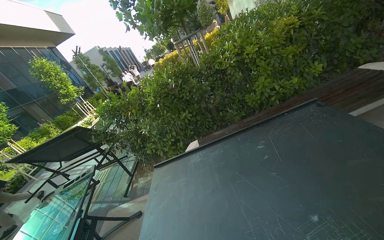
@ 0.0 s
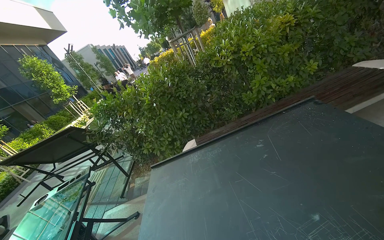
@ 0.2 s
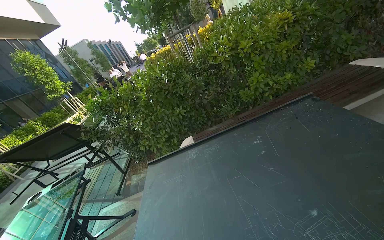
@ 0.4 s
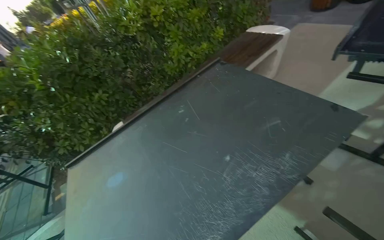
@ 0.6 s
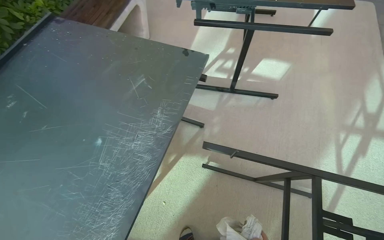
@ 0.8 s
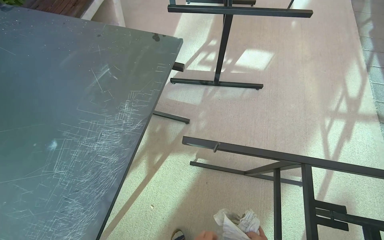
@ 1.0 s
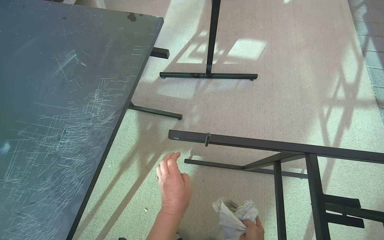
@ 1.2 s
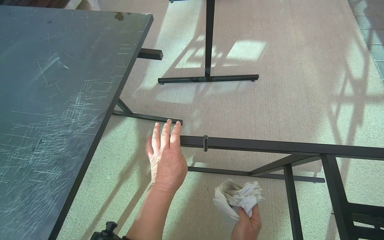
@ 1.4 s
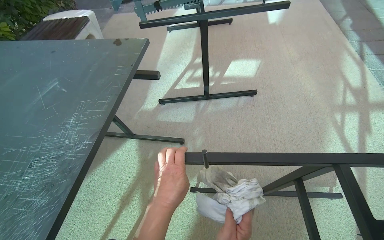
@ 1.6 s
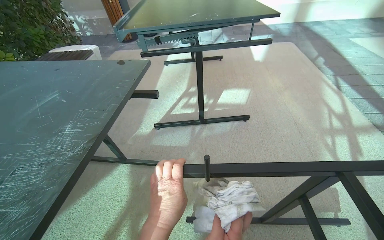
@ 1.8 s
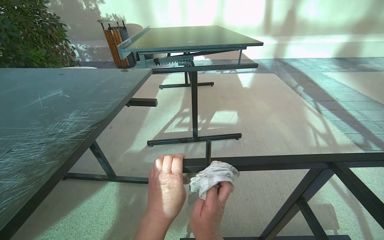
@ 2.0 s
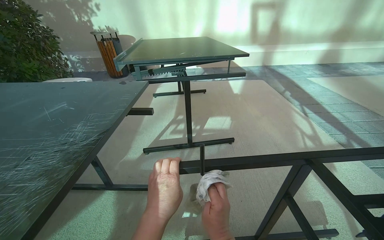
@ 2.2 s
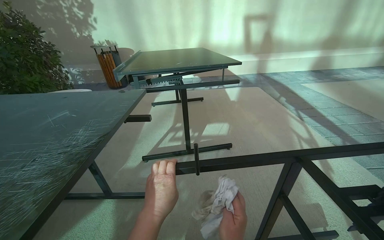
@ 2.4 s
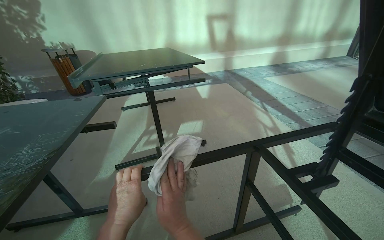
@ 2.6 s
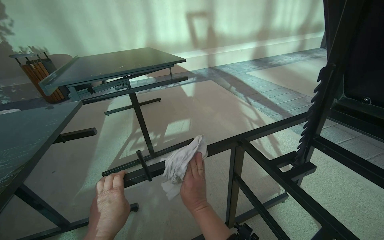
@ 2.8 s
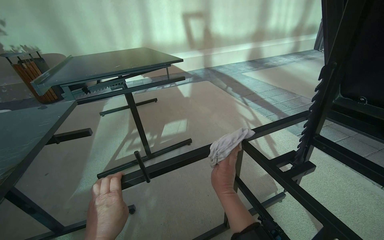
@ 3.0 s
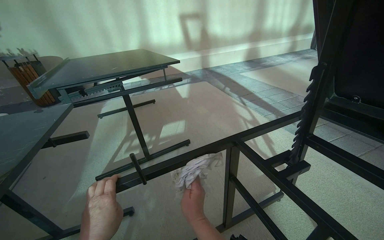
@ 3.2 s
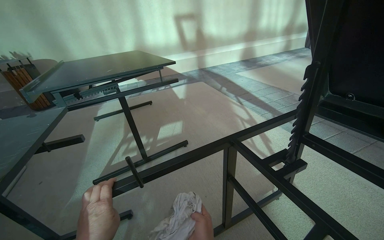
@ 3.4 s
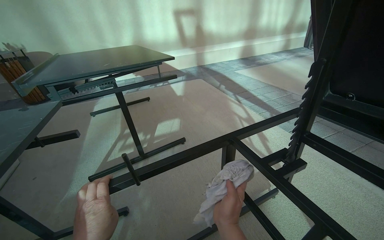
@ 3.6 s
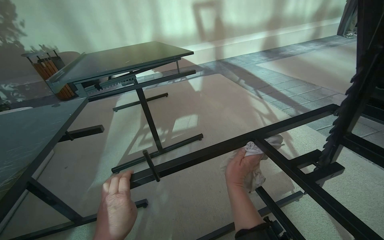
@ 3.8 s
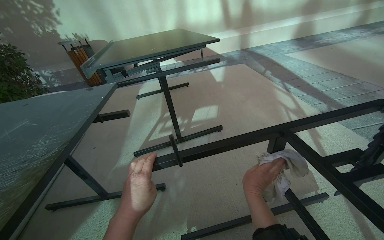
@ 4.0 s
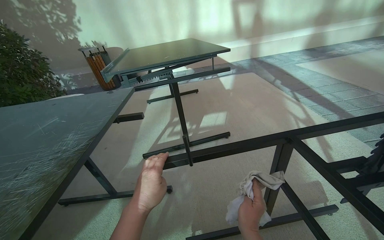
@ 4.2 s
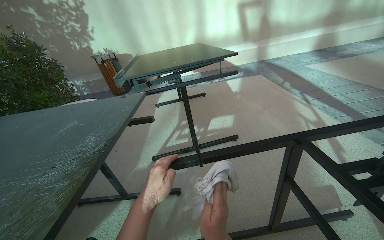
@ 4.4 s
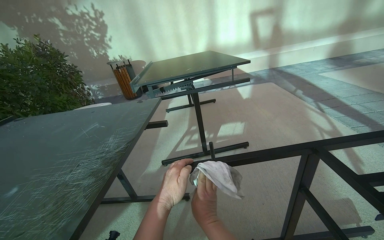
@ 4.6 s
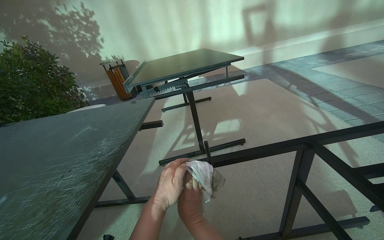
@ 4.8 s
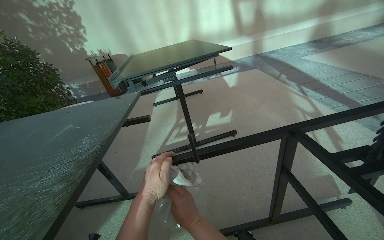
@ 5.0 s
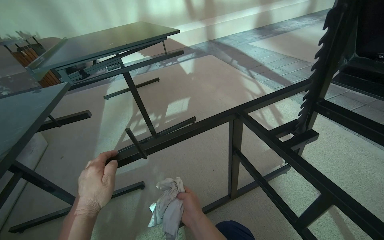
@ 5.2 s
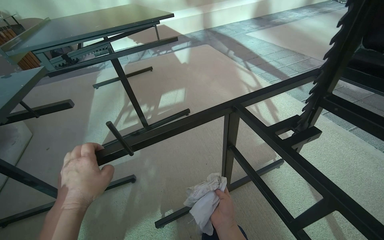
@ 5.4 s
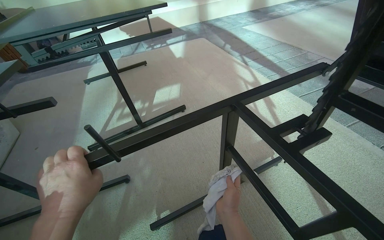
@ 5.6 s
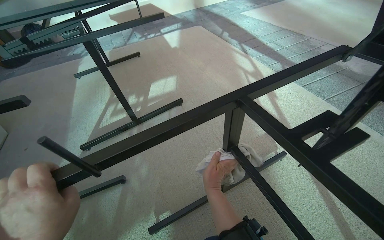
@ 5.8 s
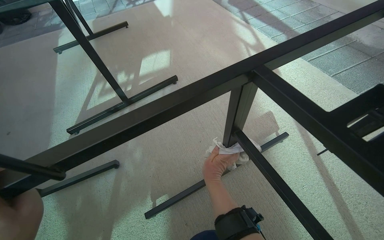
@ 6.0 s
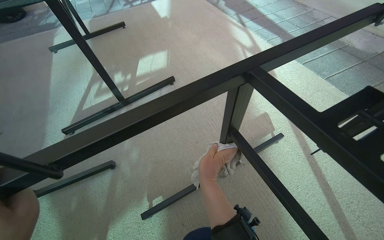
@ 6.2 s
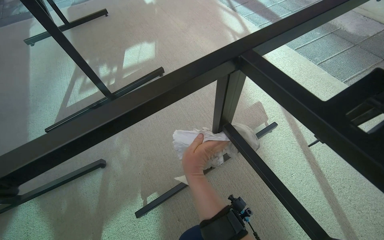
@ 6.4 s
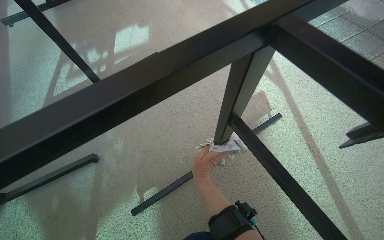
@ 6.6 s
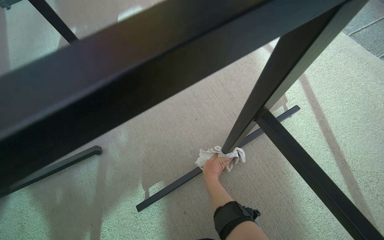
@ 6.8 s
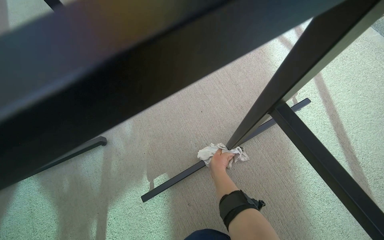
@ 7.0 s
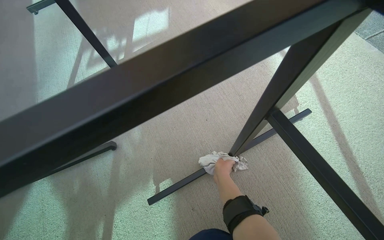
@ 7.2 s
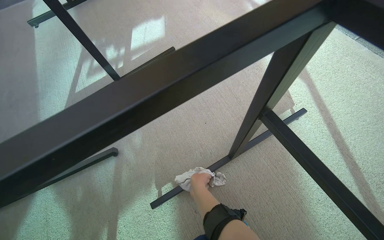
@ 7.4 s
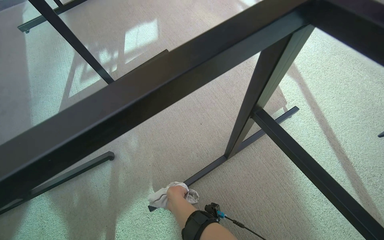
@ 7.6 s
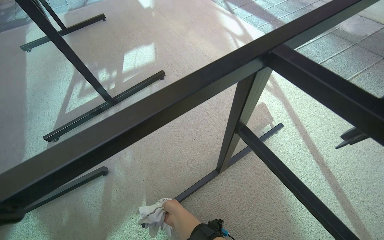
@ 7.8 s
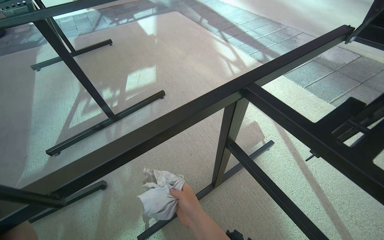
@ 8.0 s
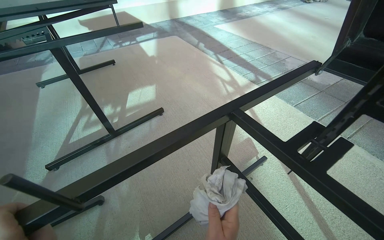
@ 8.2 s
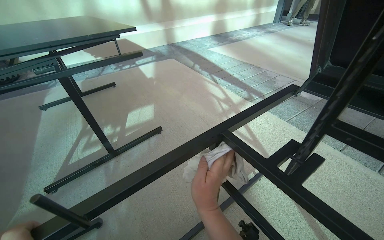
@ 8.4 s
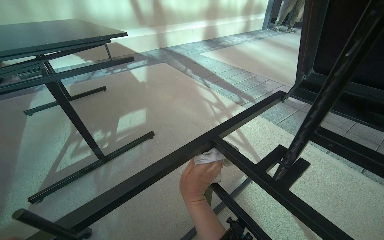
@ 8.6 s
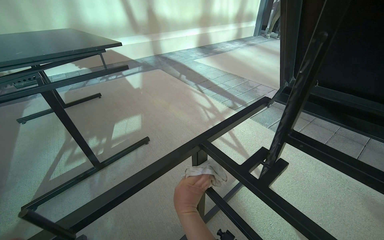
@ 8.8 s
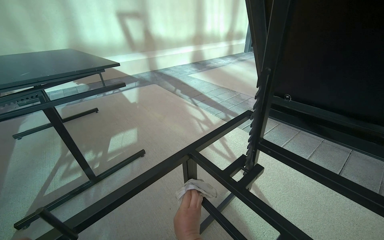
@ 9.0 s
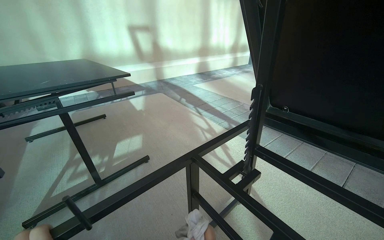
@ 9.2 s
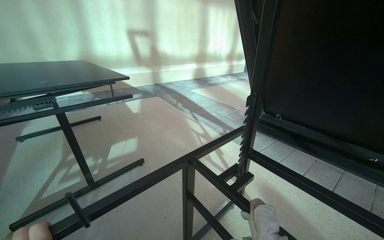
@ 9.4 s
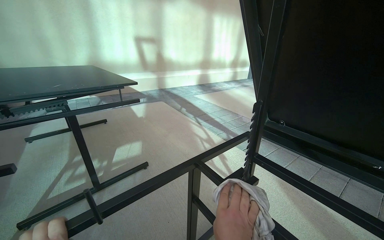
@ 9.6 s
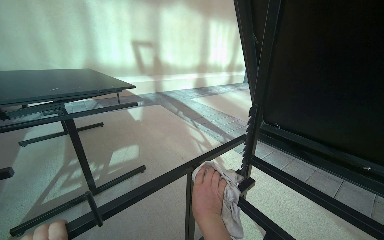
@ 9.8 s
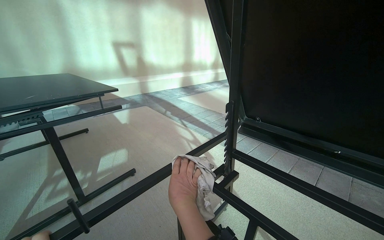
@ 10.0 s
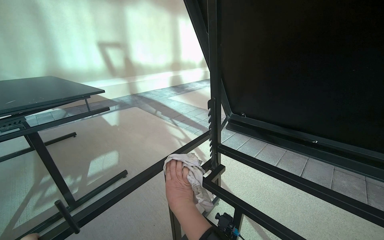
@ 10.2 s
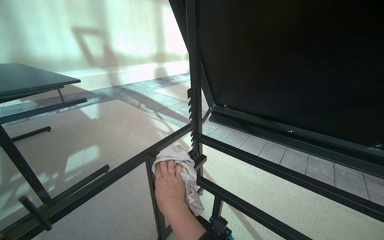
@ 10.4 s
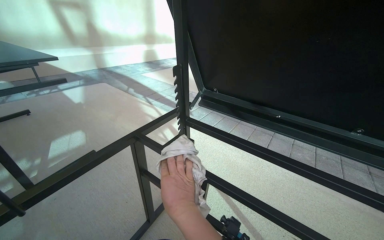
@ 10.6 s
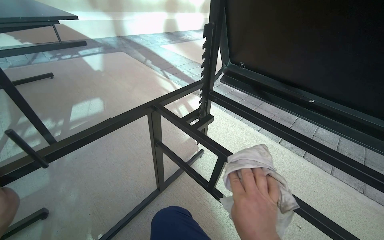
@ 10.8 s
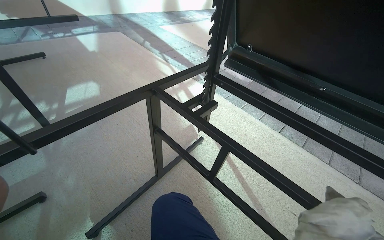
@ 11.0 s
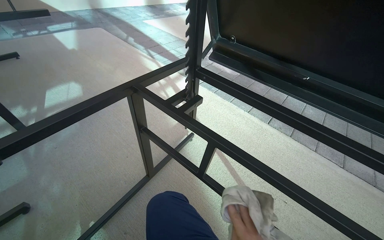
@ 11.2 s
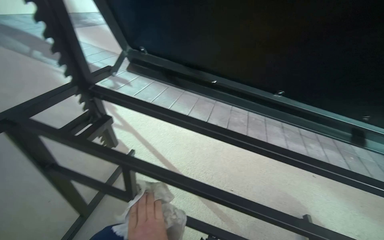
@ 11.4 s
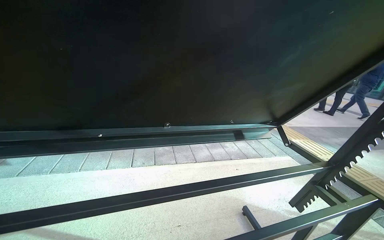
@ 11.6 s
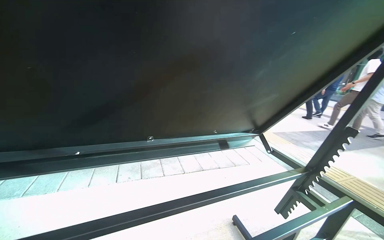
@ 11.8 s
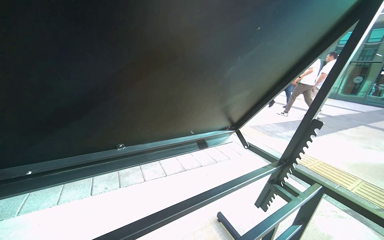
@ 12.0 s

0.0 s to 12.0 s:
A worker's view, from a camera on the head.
Job: wiping surfaces.
The whole recording: Wiping outdoor table frame and underside. The worker wipes the frame and underside of an outdoor table with a cloth.
0.0 to 1.6 s: The wearer moves roughly 50 cm. The wearer looks about 70 degrees further to the right.
1.6 to 3.0 s: The wearer's head swings some 25 degrees to the right. The camera pitches upward, by roughly 25 degrees.
3.0 to 4.4 s: The camera sweeps to the left, by about 15 degrees.
4.4 to 6.0 s: The head turns to the right by approximately 20 degrees. The view tilts about 20 degrees downward. The right hand moves farther from the camera, roughly 25 cm.
6.0 to 7.6 s: The right hand travels to the left and down the picture by some 20 cm.
7.6 to 9.0 s: The view tilts about 30 degrees upward.
10.4 to 12.0 s: The head rotates roughly 35 degrees to the right.

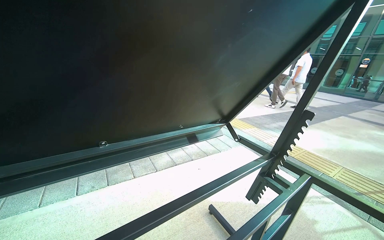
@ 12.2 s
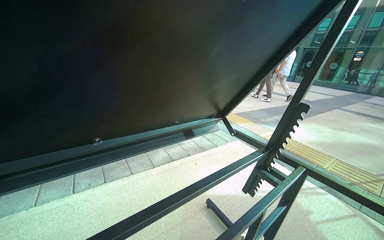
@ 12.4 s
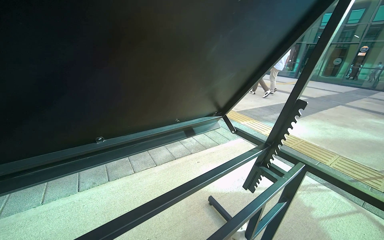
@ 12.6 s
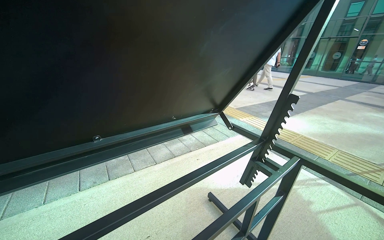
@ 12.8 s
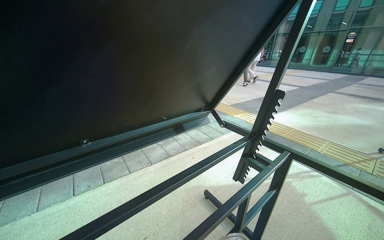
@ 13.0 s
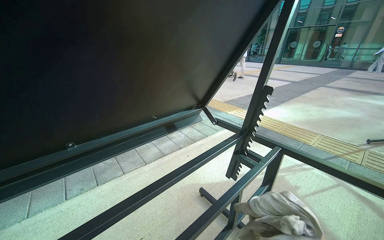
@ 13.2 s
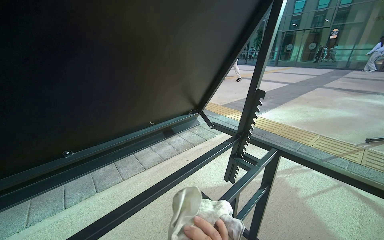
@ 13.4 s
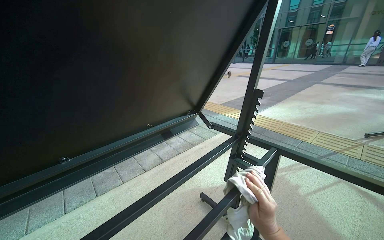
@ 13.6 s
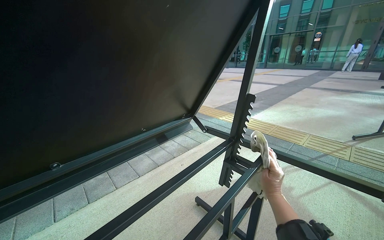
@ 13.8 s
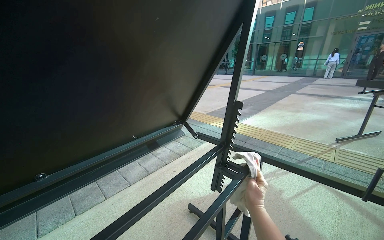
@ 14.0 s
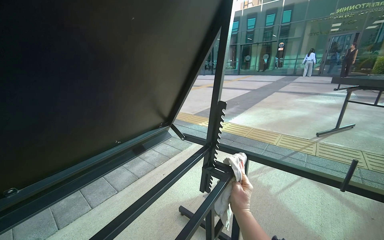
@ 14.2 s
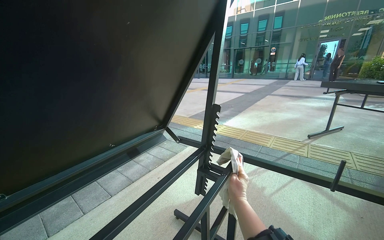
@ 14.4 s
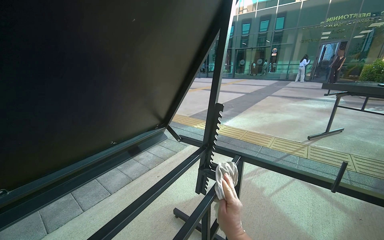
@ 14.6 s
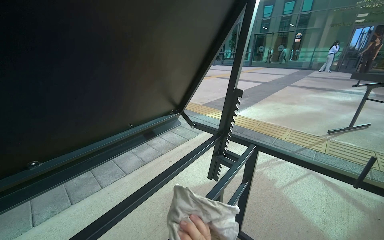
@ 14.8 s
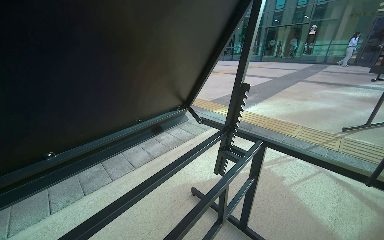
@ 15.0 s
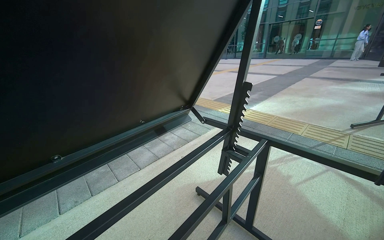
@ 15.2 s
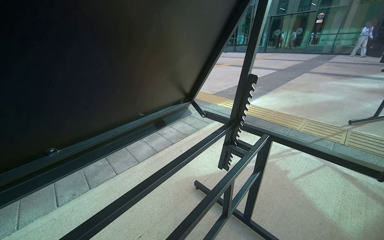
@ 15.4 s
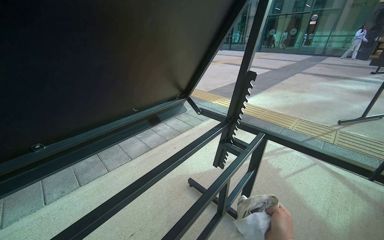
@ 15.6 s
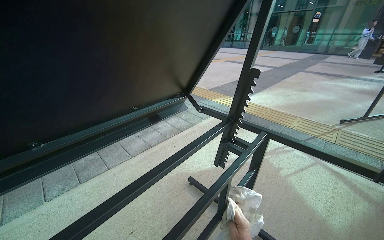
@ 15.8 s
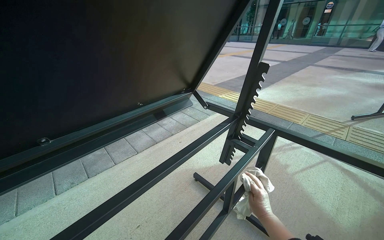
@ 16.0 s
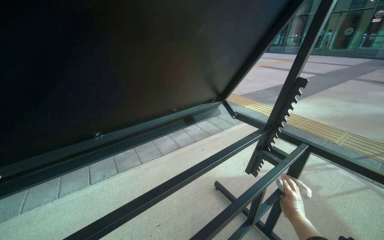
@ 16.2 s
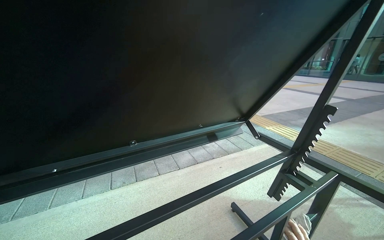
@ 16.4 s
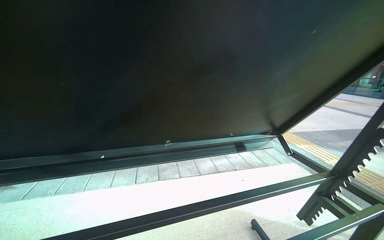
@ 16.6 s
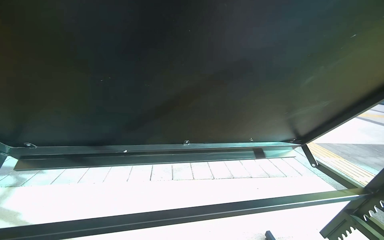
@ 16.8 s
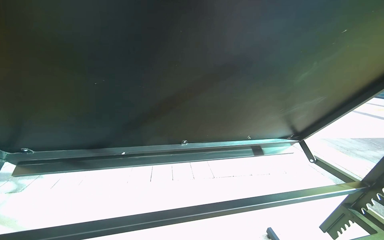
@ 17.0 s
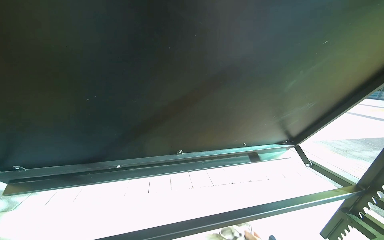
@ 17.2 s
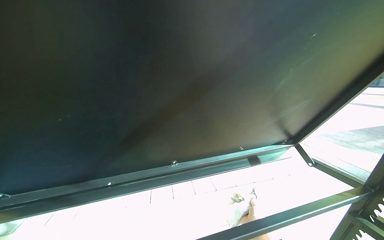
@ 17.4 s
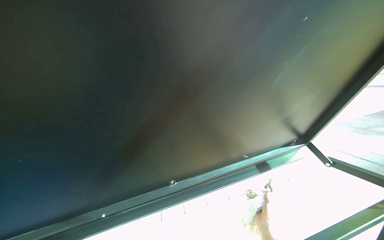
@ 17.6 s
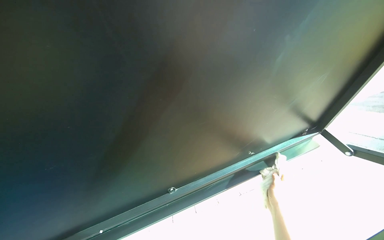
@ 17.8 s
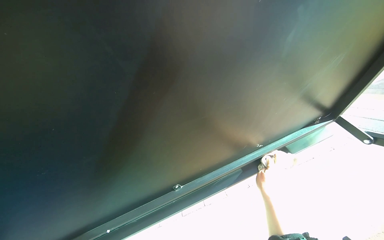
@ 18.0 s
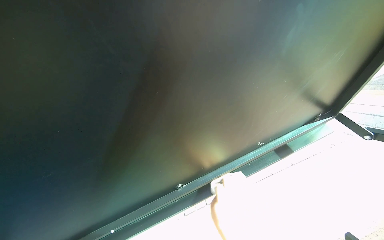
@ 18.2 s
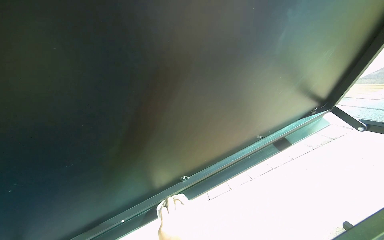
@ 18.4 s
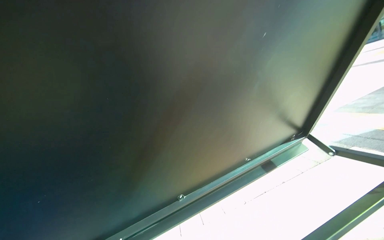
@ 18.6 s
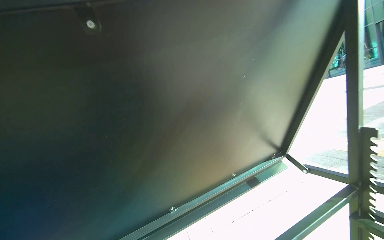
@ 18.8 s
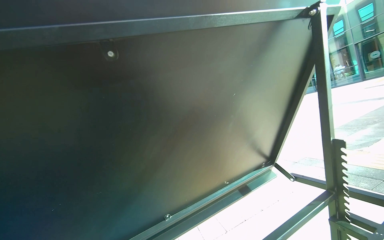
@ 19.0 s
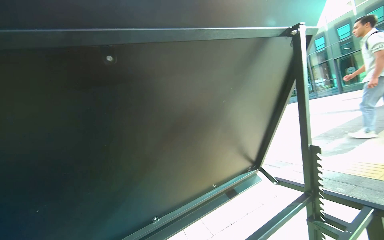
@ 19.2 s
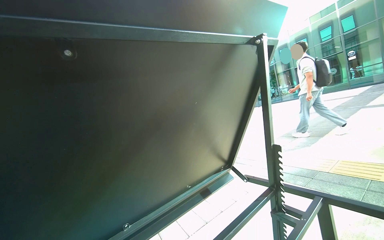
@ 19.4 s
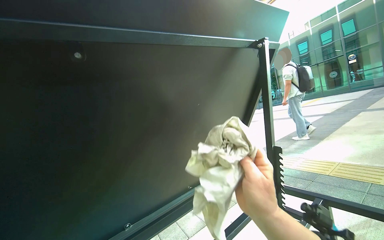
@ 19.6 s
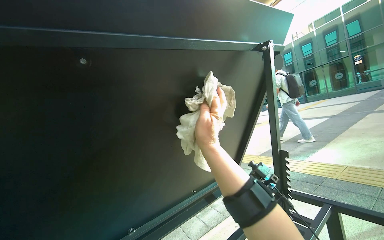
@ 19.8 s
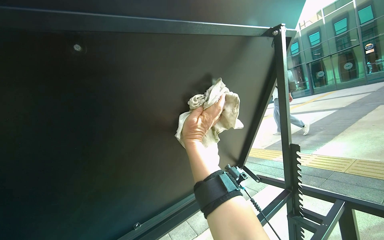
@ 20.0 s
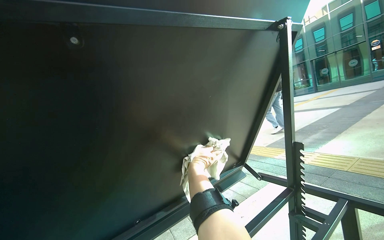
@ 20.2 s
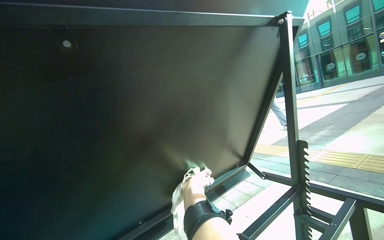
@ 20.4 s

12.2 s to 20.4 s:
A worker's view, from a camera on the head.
Job: wiping surfaces.
The whole recording: Wiping outdoor table frame and underside. The worker wipes the frame and underside of an outdoor table with a cloth.
12.2 to 13.8 s: The head turns to the right by roughly 20 degrees.
15.4 to 17.2 s: The wearer looks approximately 35 degrees further to the left.
